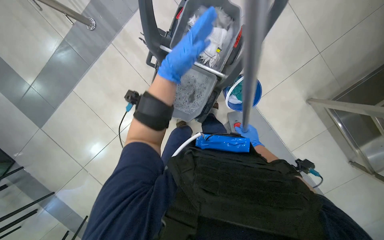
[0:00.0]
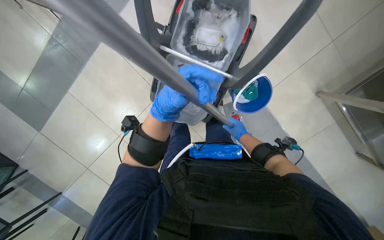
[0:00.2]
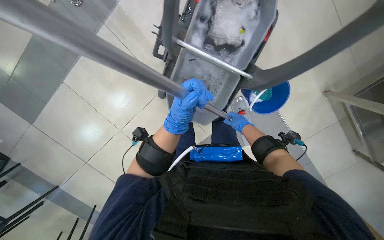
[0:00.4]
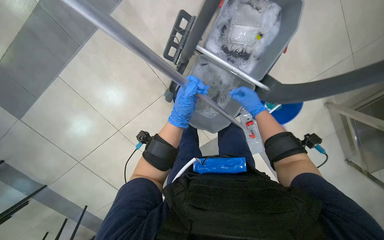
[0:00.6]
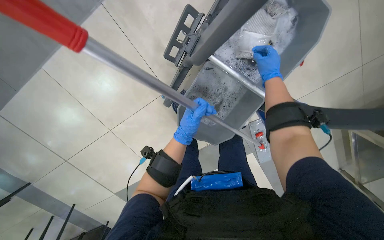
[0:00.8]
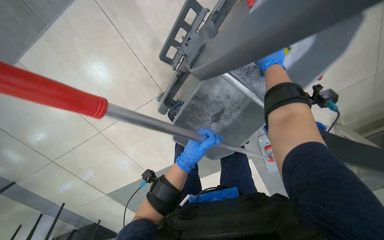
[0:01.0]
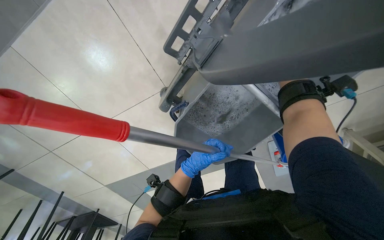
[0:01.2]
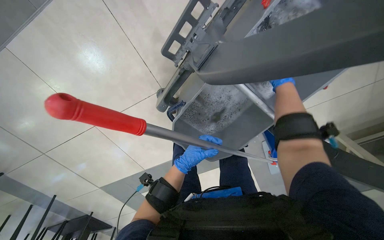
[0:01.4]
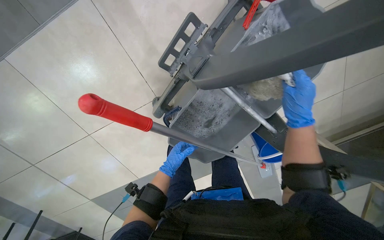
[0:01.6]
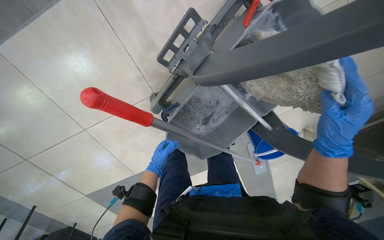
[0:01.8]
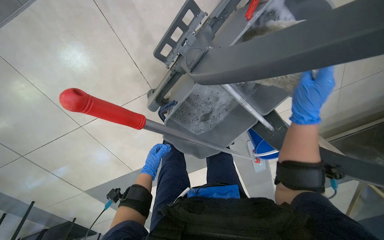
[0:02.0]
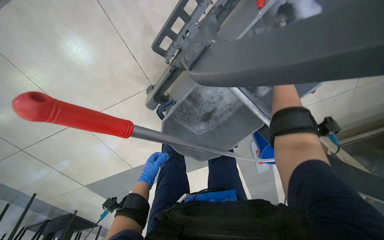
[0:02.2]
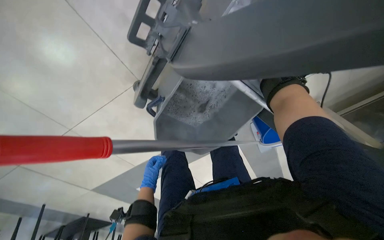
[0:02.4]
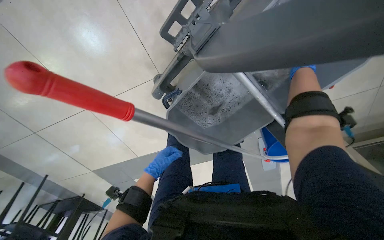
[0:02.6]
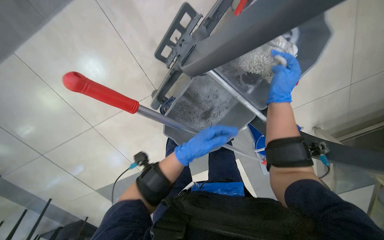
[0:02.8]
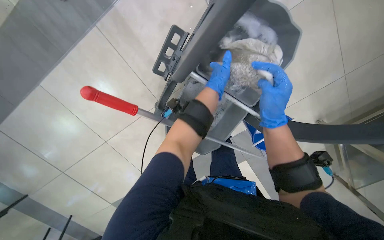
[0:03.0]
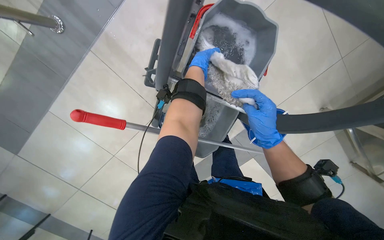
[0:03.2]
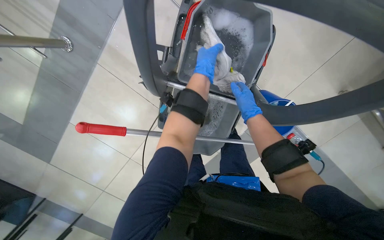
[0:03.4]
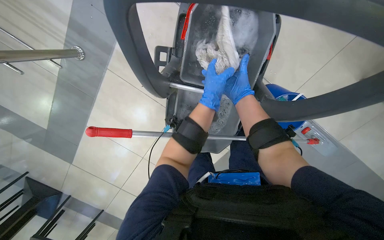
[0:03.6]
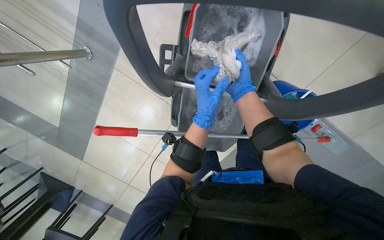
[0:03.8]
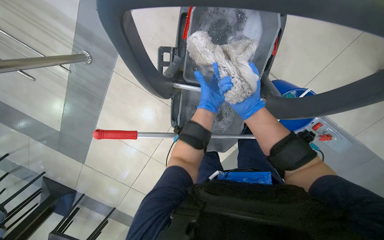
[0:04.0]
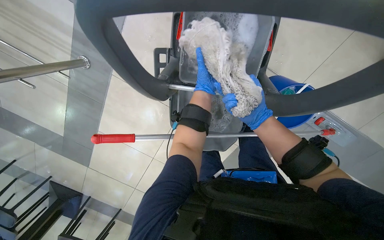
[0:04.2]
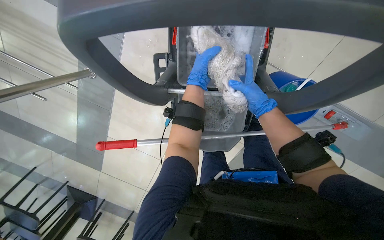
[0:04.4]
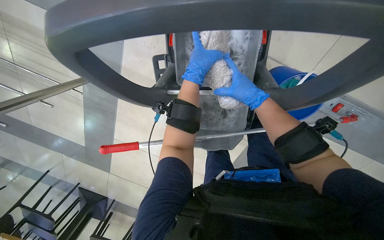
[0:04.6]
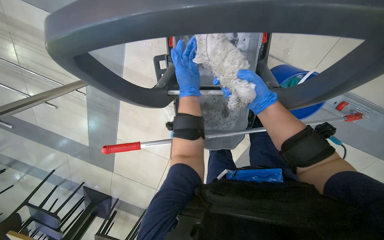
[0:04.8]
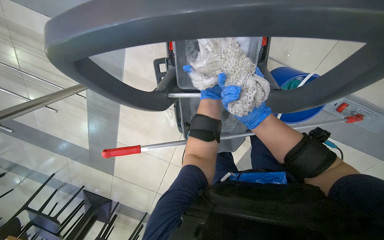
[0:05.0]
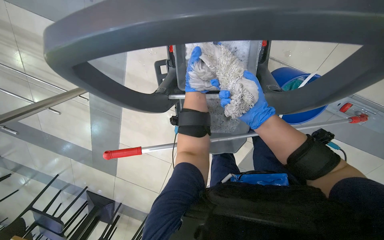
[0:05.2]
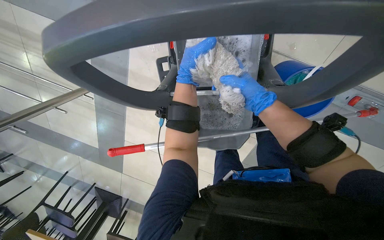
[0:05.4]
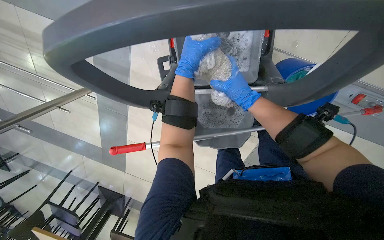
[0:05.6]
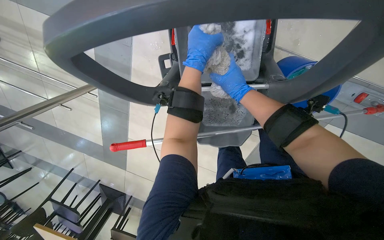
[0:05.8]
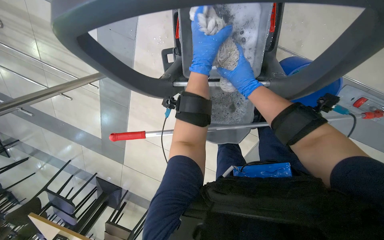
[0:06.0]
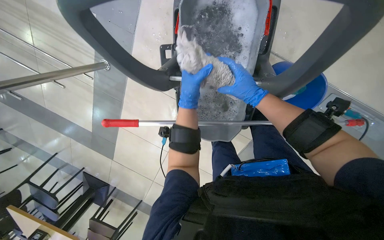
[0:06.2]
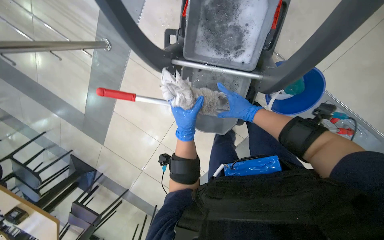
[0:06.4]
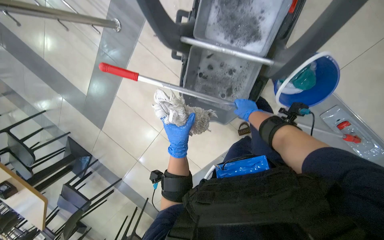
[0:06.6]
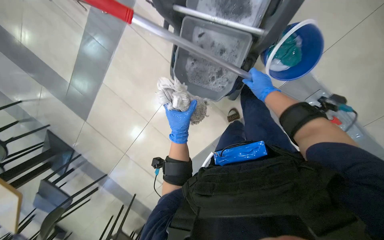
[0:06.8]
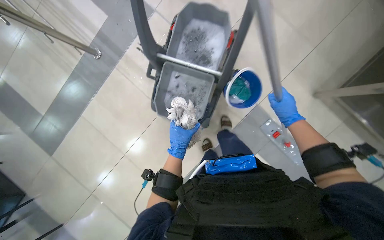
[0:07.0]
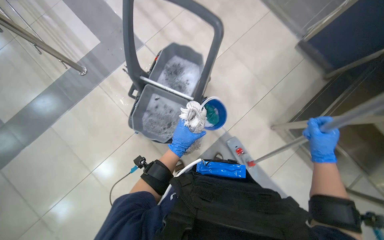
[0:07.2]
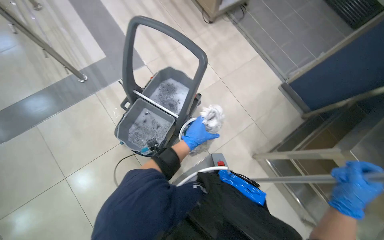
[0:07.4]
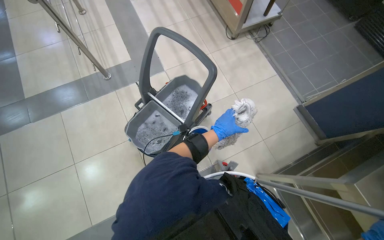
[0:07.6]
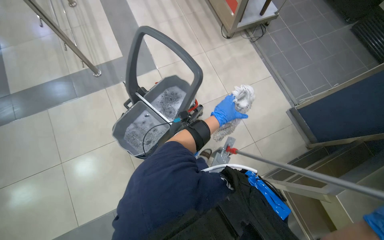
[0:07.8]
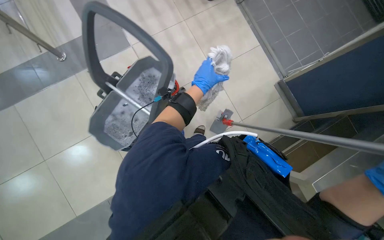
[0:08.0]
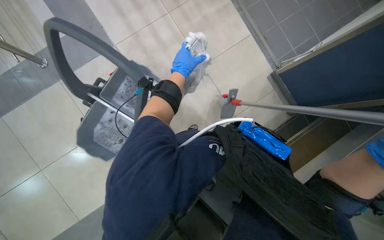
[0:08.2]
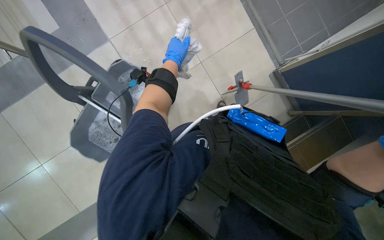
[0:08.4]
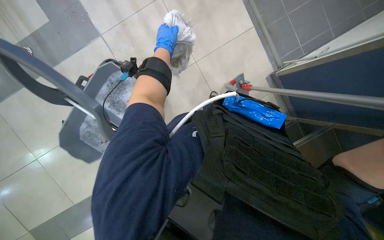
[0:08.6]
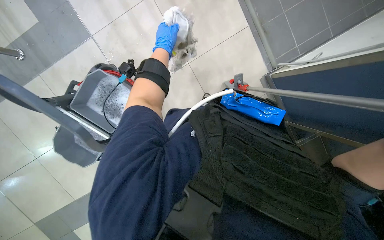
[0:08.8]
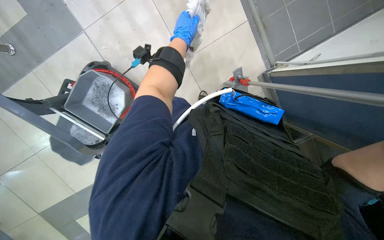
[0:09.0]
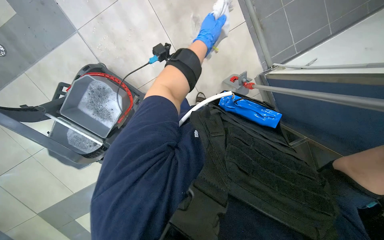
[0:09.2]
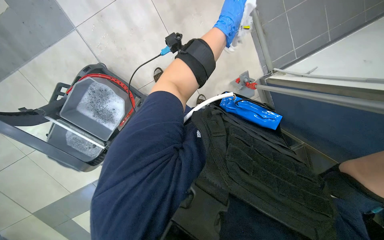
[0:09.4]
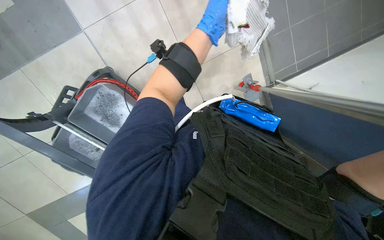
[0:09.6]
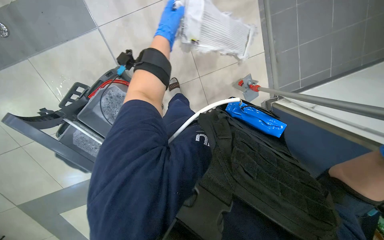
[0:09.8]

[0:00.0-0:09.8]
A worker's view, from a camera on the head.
Job: preparing cleaning supplies.
The whole recording: Wringing mop head. The worker wrings the mop head in the bucket.
0:00.0 to 0:01.4: The right hand is displaced up the picture by approximately 40 cm. The left hand shifts some 40 cm farther from the camera.
0:01.4 to 0:02.8: The left hand goes approximately 15 cm nearer to the camera. The right hand goes nearer and farther, about 25 cm each way, reversing 2 times.
0:02.8 to 0:04.2: The camera sweeps to the left, by about 25 degrees.
0:04.2 to 0:05.6: The left hand goes nearer and farther, roughly 15 cm each way, reversing 2 times. The right hand travels farther from the camera and back again, approximately 15 cm each way.
0:05.6 to 0:07.0: The camera is carried roughly 40 cm. The camera is aimed about 20 degrees further to the right. The view tips upward by roughly 15 degrees.
0:08.4 to 0:09.8: The left hand is displaced up the picture by roughly 10 cm, and moves some 20 cm to the right and comes back.

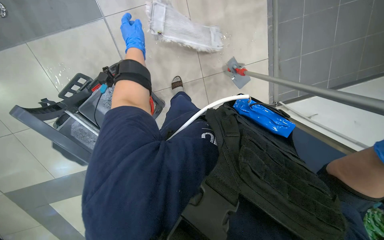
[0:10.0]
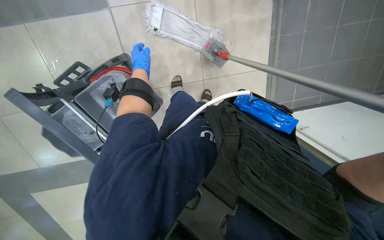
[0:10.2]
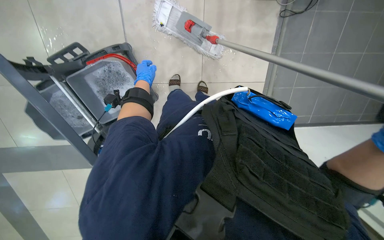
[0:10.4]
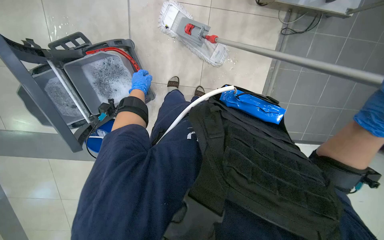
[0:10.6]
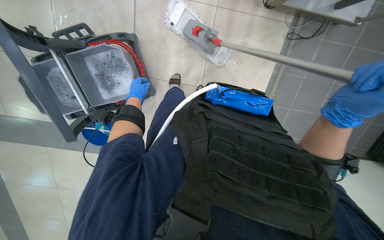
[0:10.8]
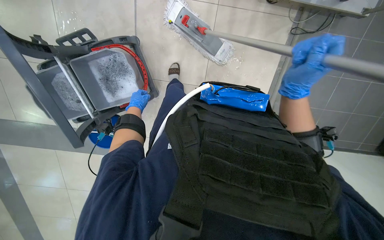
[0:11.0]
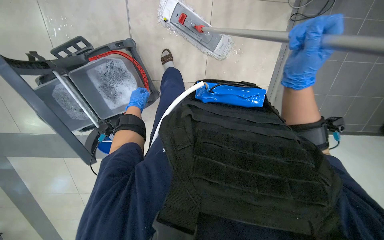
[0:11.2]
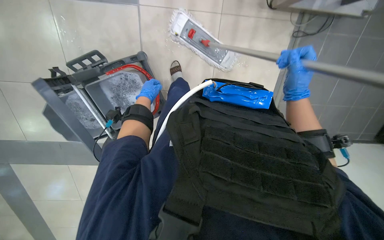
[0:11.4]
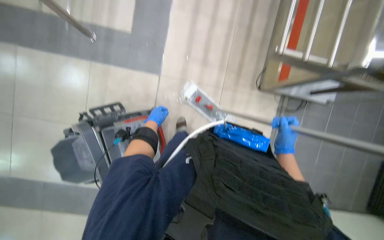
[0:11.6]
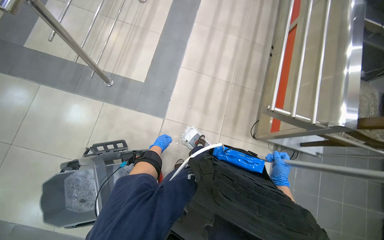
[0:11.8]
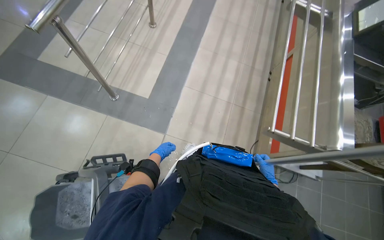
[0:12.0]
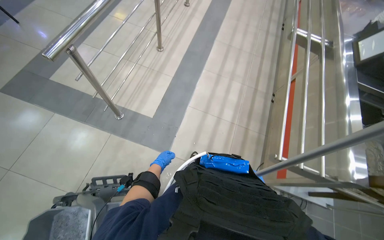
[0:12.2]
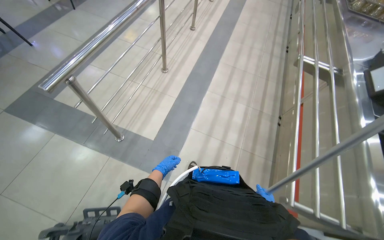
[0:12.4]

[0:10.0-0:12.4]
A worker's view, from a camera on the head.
Job: preparing cleaning supplies.
The whole recording: Wringing mop head. The worker wrings the mop head in the bucket.
0:10.0 to 0:11.2: The left hand heads down the picture, to the left and farther from the camera, covering about 30 cm.
0:11.2 to 0:12.4: The wearer looks approximately 60 degrees further upward.

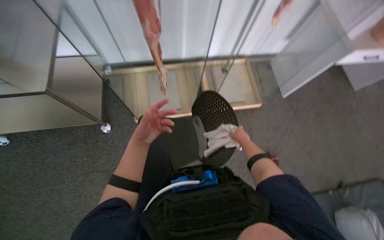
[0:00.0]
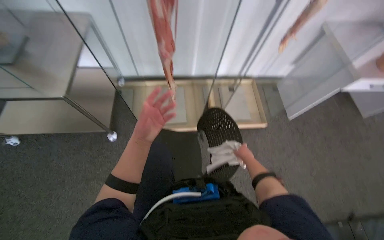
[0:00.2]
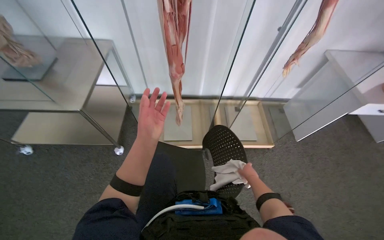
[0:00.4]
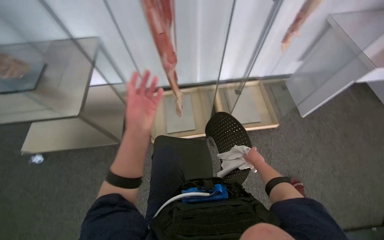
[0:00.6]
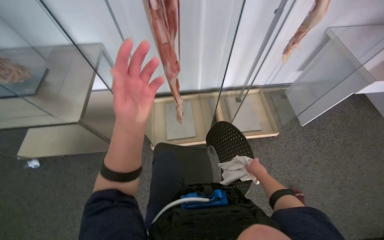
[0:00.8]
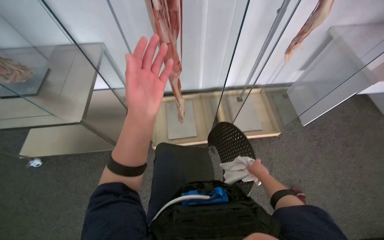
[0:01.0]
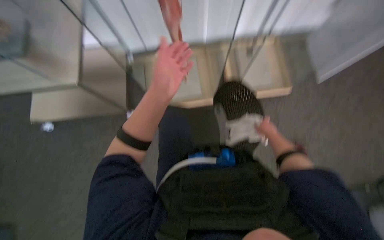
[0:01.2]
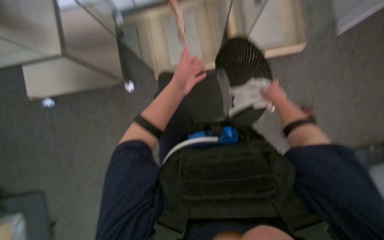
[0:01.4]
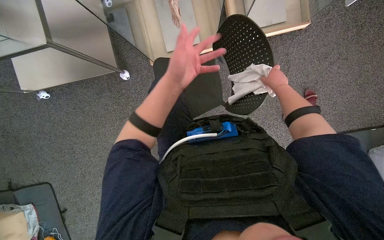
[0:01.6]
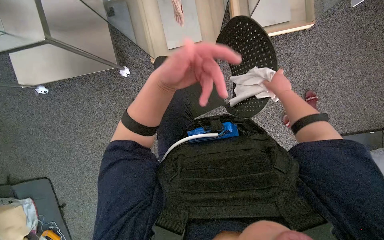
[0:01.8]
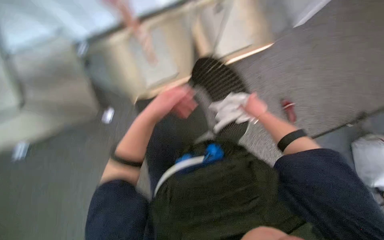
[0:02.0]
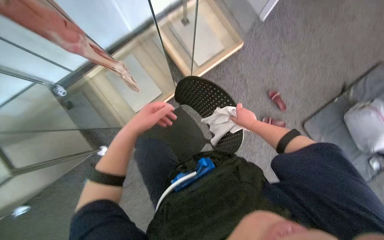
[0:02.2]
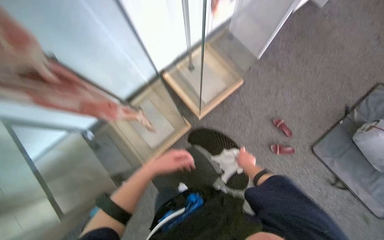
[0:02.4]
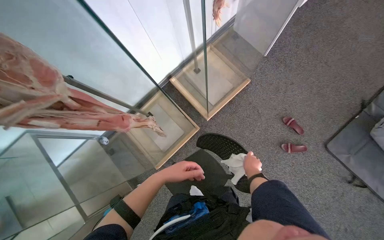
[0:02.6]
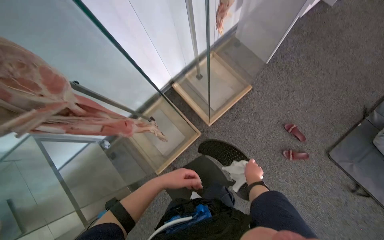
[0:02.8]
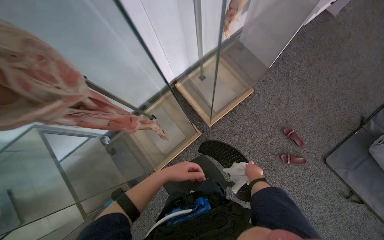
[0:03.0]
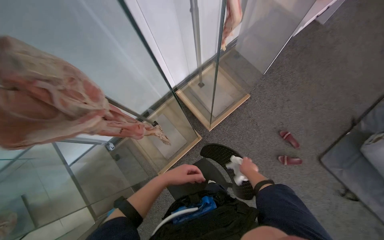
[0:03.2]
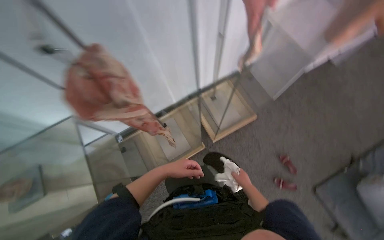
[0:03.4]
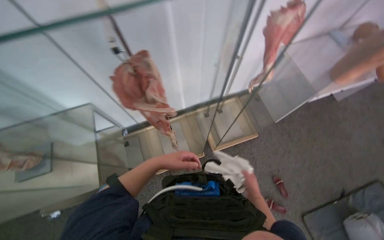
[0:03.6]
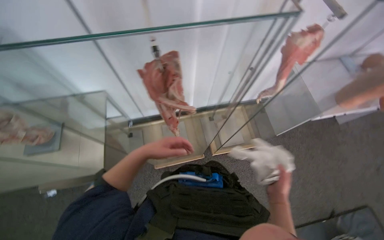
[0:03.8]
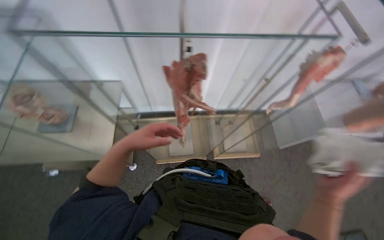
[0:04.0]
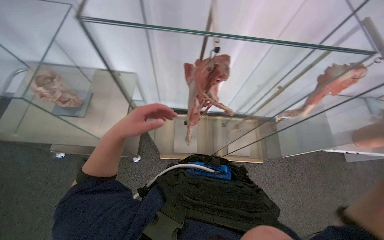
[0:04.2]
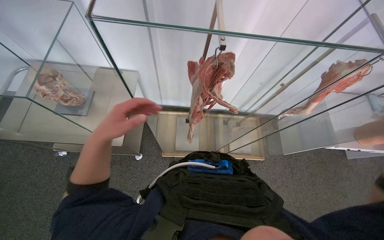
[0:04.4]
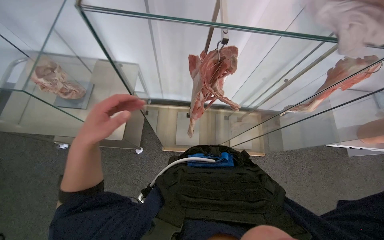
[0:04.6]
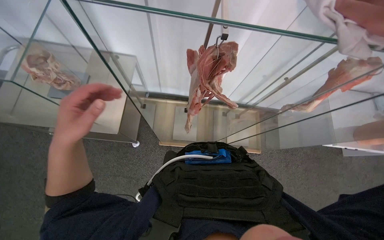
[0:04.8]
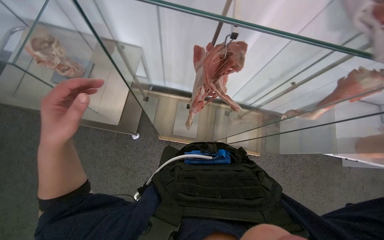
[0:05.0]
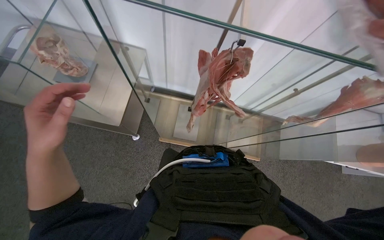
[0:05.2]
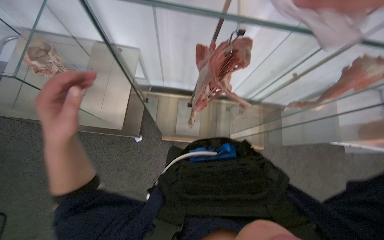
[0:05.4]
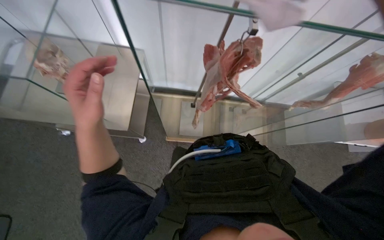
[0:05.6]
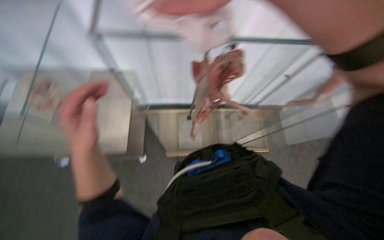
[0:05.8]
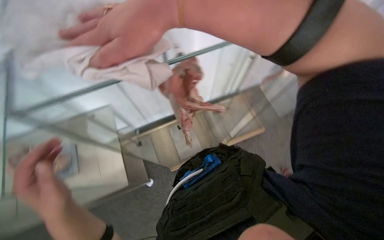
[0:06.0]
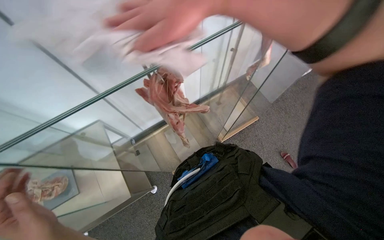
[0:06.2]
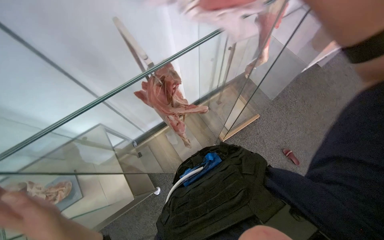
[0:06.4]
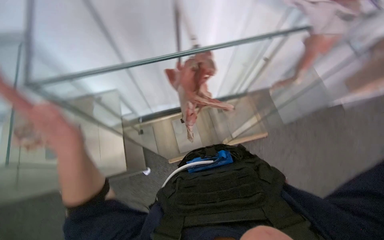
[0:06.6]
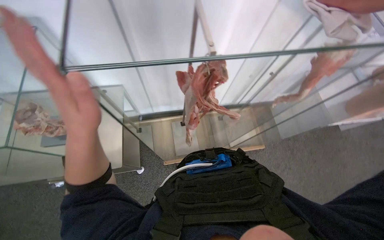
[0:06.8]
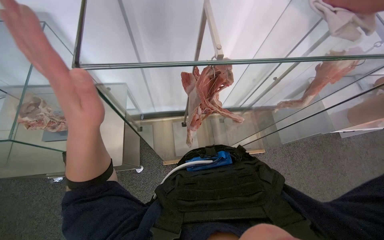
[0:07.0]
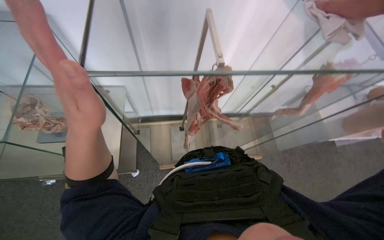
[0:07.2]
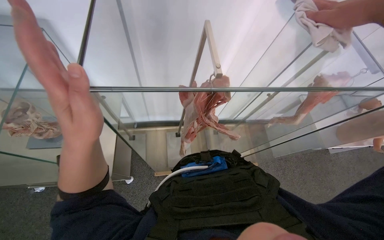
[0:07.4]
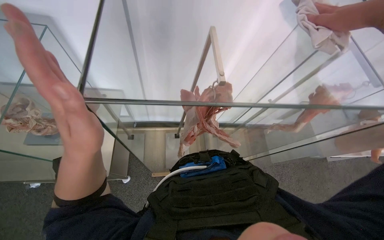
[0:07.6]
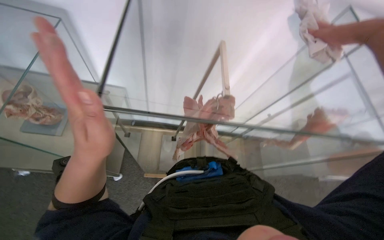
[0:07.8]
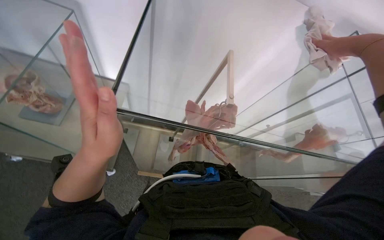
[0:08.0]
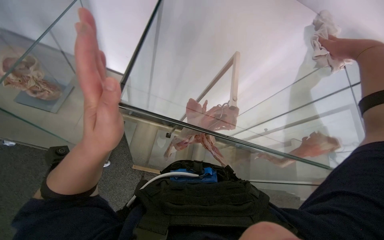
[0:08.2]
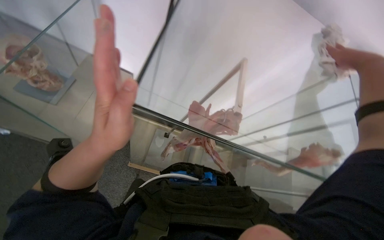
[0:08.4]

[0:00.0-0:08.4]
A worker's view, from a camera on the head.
Job: wiping surfaces.
The whole recording: Wiping glass display case. The worker wipes the glass display case with a white cloth.
0:00.0 to 0:01.4: The view tips downward by about 20 degrees.
0:01.4 to 0:02.8: The camera pitches upward, by about 15 degrees. The scene turns roughly 30 degrees counterclockwise in the picture.
0:02.8 to 0:04.2: The camera is carried some 50 cm. The scene rotates clockwise by about 45 degrees.
